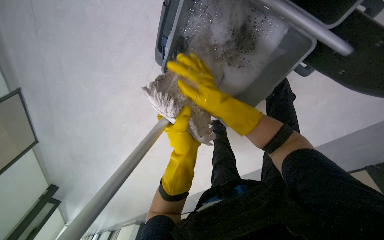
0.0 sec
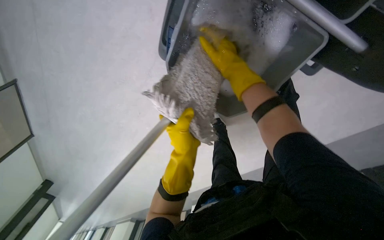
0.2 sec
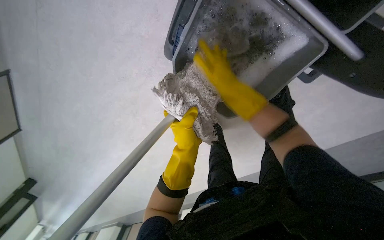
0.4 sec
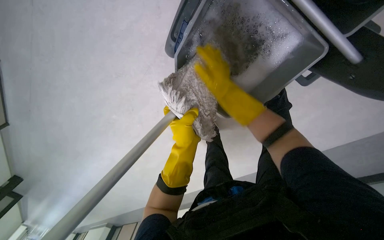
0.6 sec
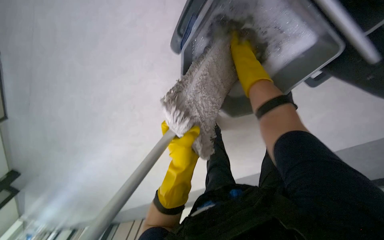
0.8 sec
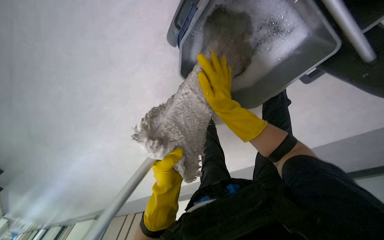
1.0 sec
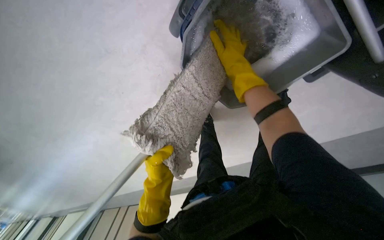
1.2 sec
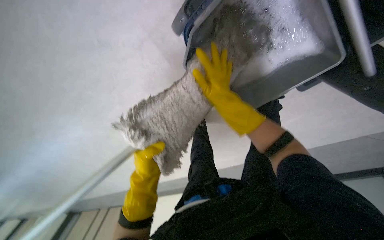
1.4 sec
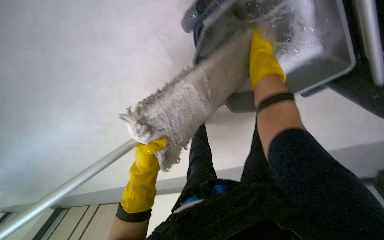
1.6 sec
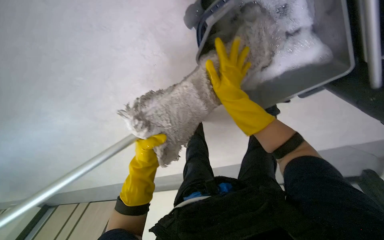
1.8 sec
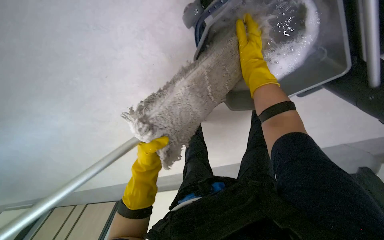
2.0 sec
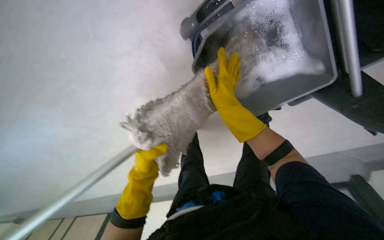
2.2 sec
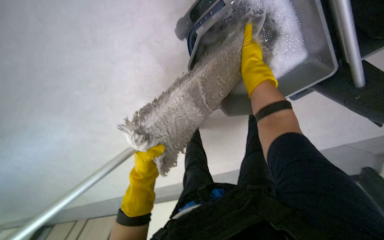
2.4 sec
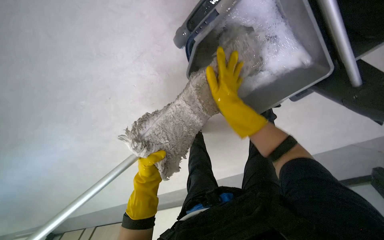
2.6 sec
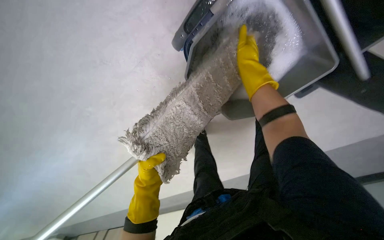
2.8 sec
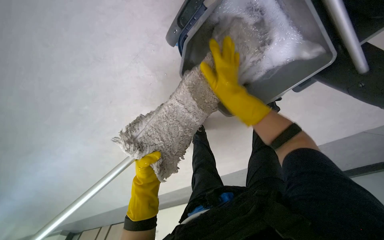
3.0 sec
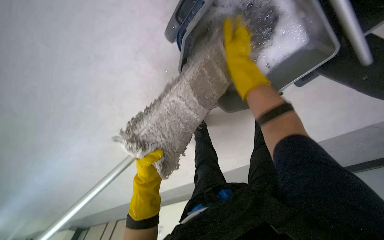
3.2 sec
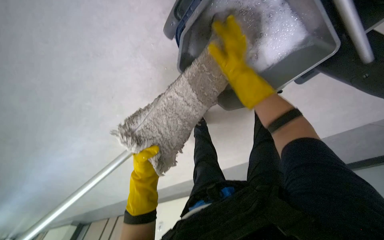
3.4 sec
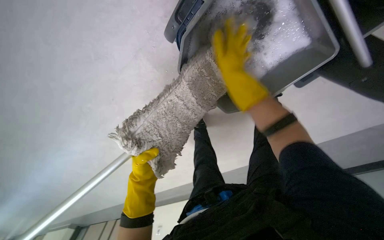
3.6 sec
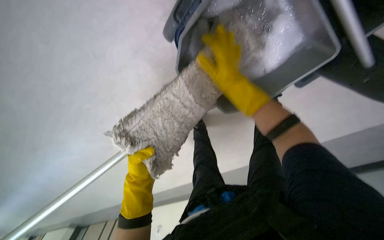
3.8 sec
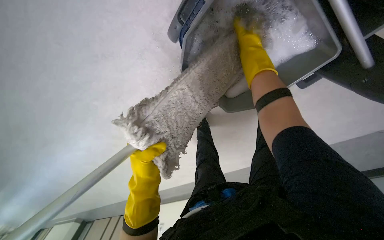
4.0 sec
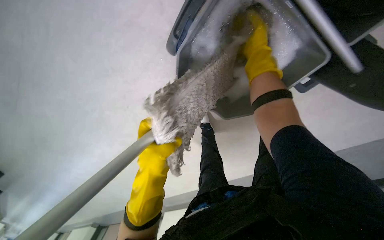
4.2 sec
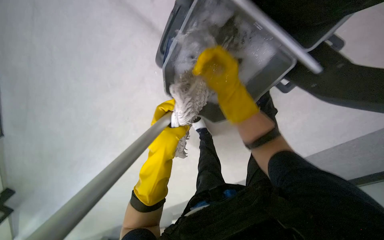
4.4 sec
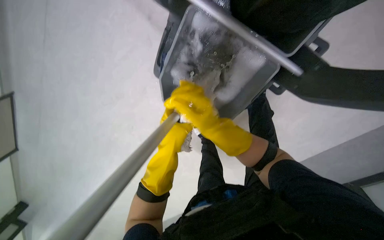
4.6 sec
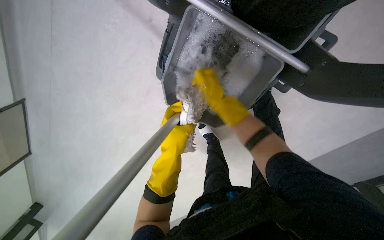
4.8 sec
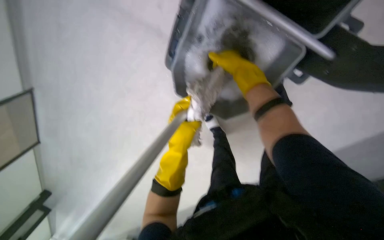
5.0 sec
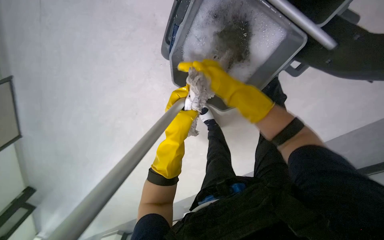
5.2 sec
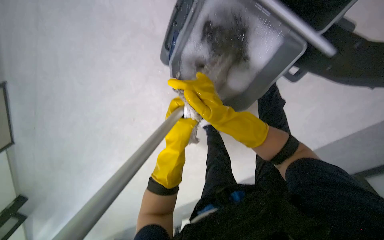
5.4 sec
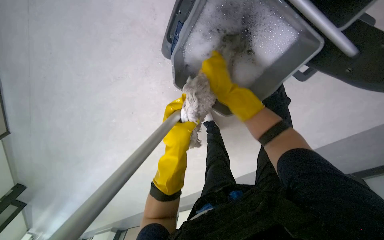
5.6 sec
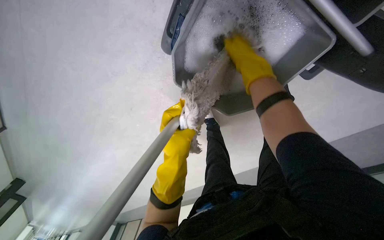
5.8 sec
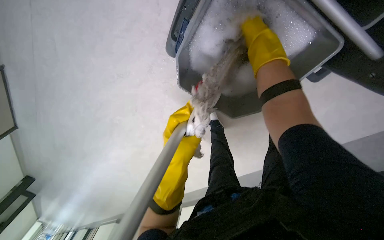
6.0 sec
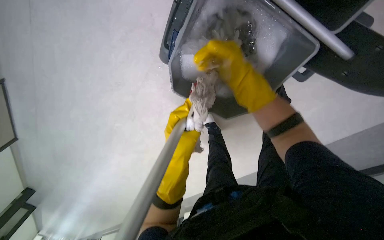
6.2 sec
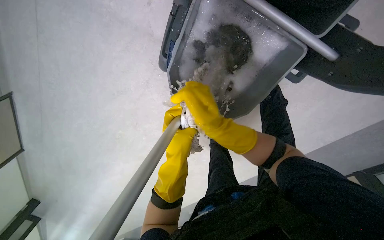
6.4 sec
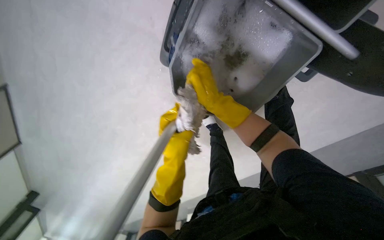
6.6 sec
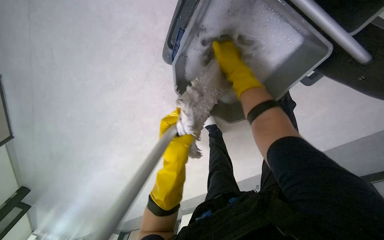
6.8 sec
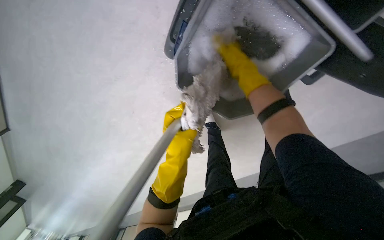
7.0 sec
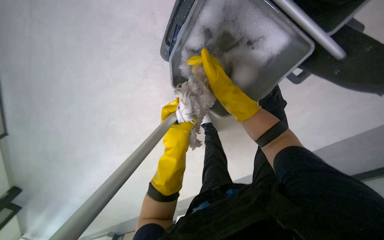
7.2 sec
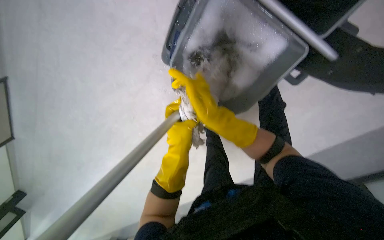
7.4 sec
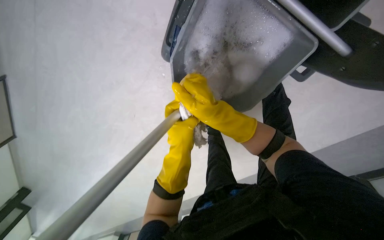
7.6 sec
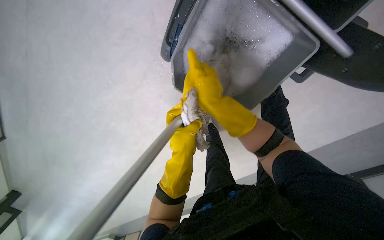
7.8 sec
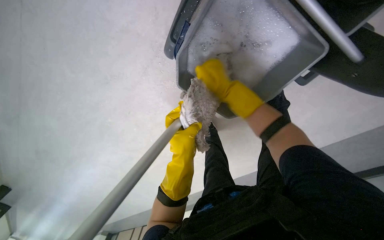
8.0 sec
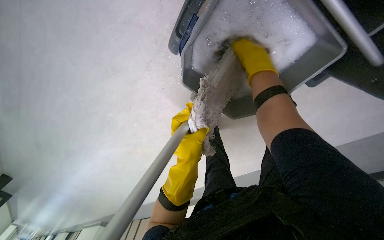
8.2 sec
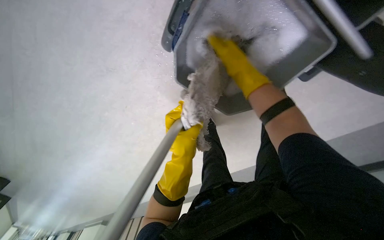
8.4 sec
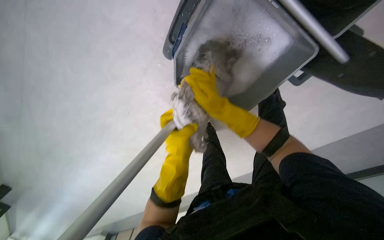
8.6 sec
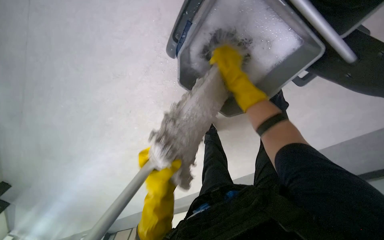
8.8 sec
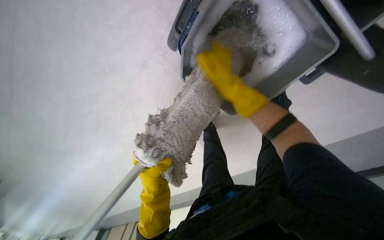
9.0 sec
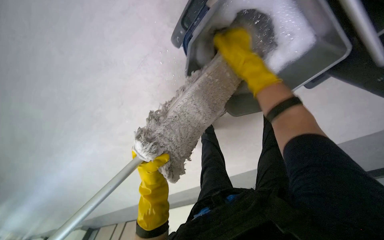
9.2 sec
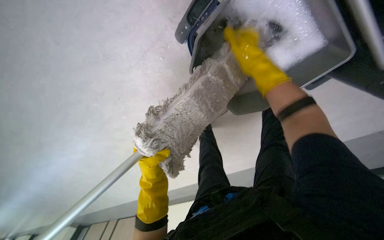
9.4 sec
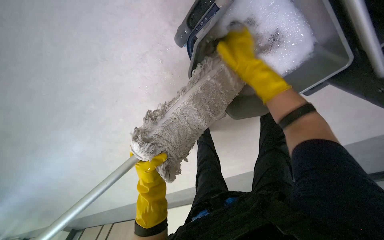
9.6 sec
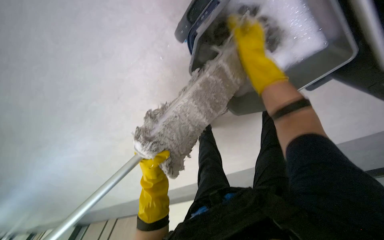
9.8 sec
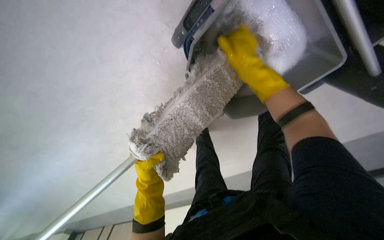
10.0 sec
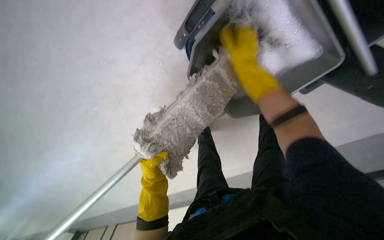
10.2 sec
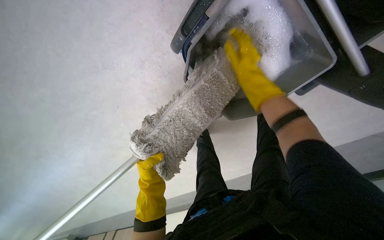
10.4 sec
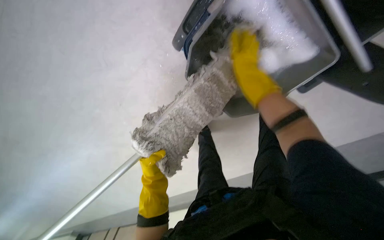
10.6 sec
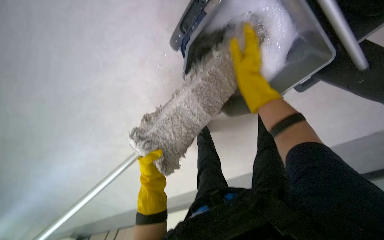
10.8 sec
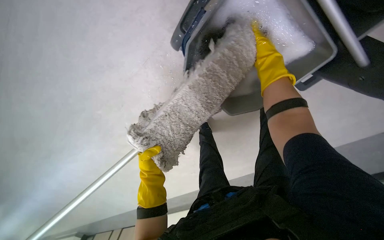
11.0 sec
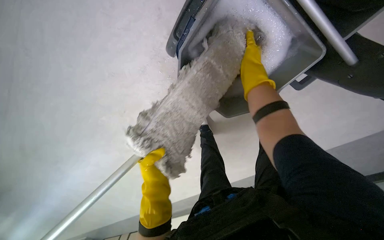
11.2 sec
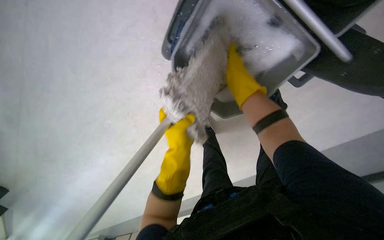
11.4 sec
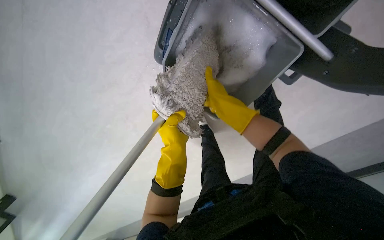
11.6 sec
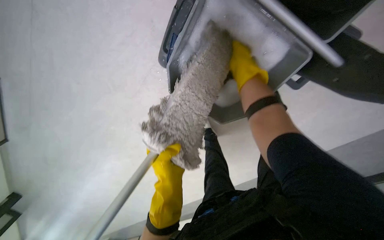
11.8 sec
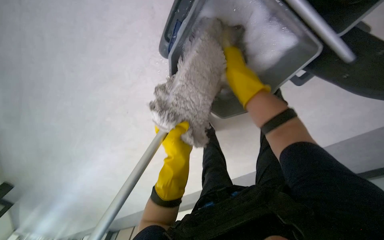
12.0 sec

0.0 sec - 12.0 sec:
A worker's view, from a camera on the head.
Job: mopping floor.
The whole recording: Mopping hallway floor. The worker mops the hallway floor with a long-handled mop.
0.0 sec - 1.6 sec: The left hand is displaced down the picture, farther from the camera and to the left by some 20 cm. The right hand travels up the picture and to the right by roughly 15 cm.
1.6 sec - 3.0 sec: The hands stay close to where they were, moving slightly.
3.0 sec - 4.4 sec: The left hand travels up the picture and nearer to the camera by roughly 10 cm.
4.4 sec - 6.0 sec: The right hand goes up and down the picture, some 15 cm each way, reversing 3 times.
6.0 sec - 7.6 sec: The right hand goes approximately 20 cm down the picture and to the left.
7.6 sec - 9.0 sec: The left hand moves down the picture, farther from the camera and to the left, some 25 cm; the right hand goes nearer and farther, some 15 cm each way, reversing 3 times.
9.0 sec - 10.4 sec: The right hand heads to the right, covering roughly 10 cm.
10.4 sec - 12.0 sec: The right hand goes some 10 cm nearer to the camera. The left hand shifts approximately 15 cm up the picture and to the right.

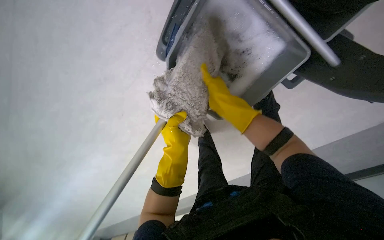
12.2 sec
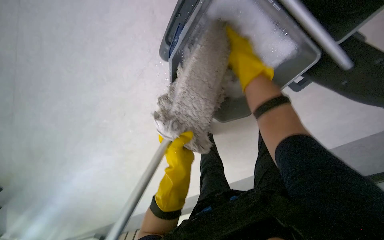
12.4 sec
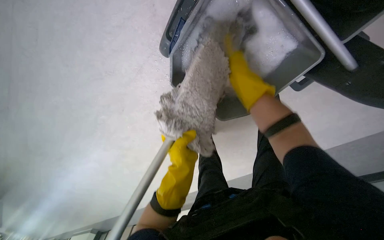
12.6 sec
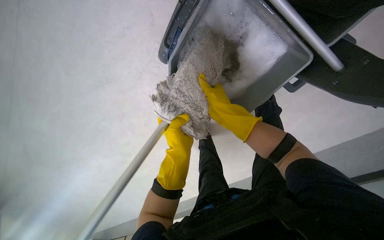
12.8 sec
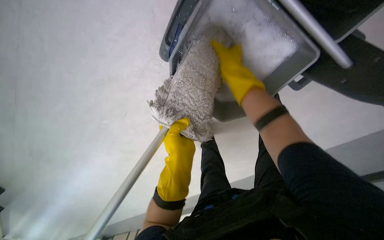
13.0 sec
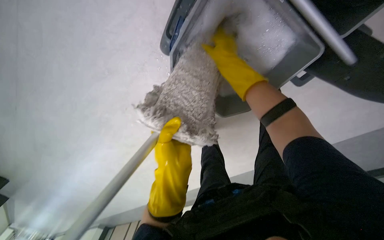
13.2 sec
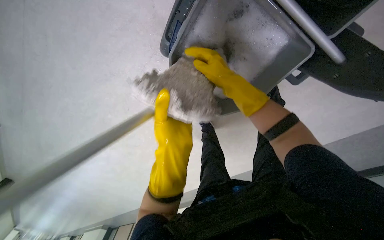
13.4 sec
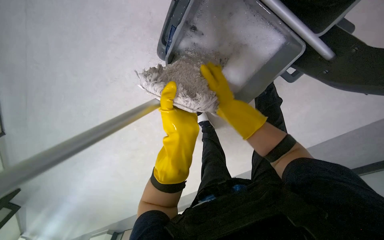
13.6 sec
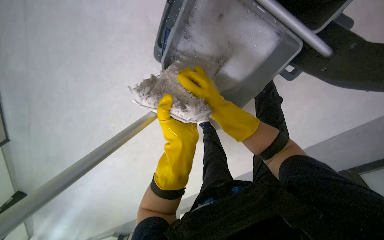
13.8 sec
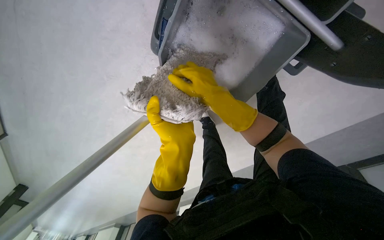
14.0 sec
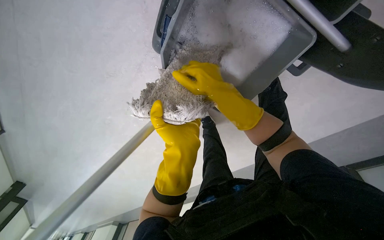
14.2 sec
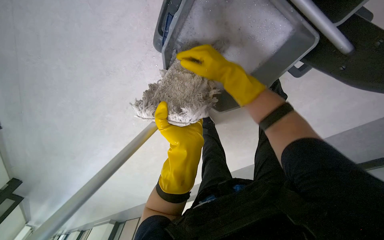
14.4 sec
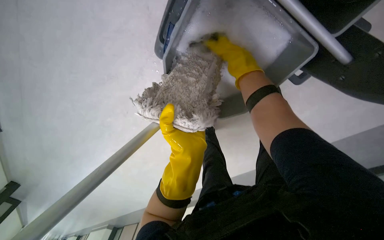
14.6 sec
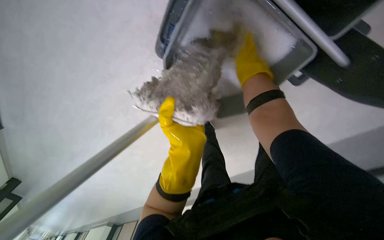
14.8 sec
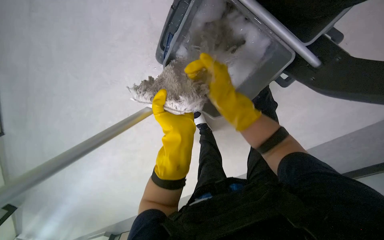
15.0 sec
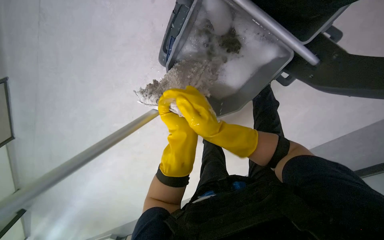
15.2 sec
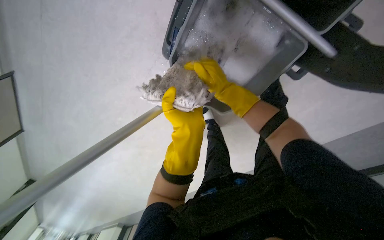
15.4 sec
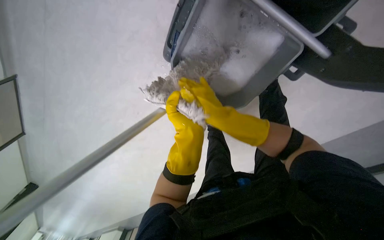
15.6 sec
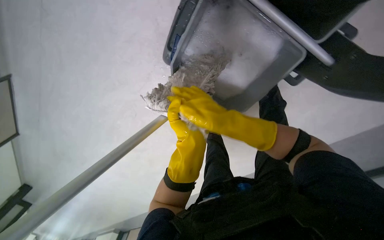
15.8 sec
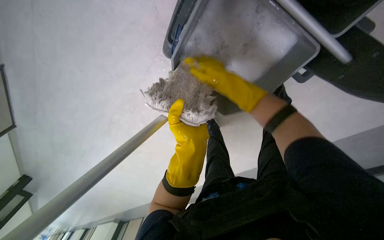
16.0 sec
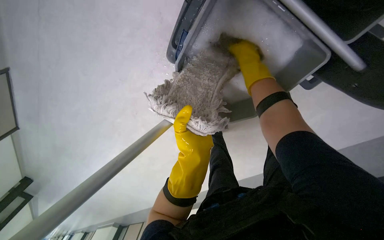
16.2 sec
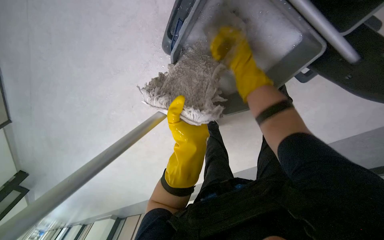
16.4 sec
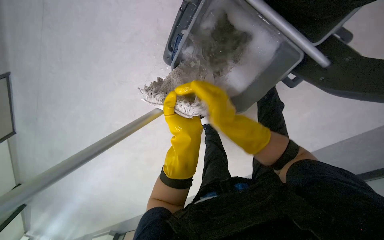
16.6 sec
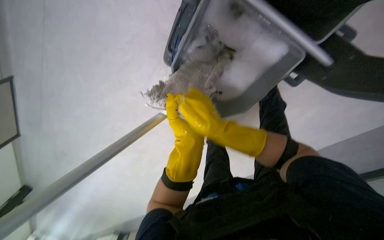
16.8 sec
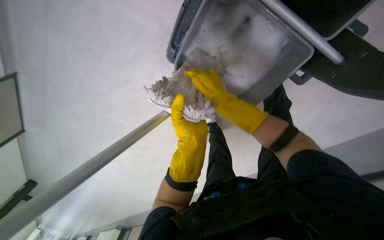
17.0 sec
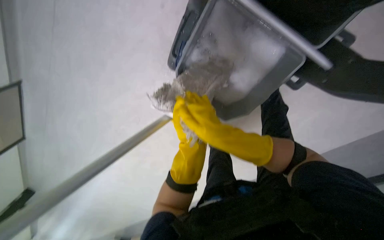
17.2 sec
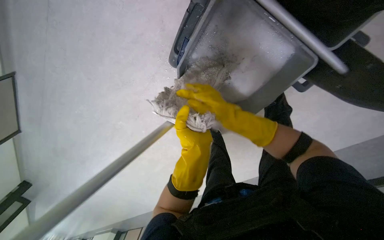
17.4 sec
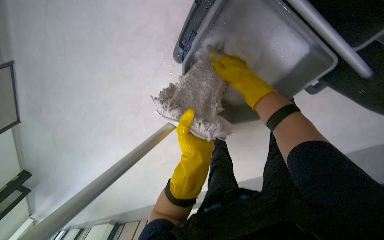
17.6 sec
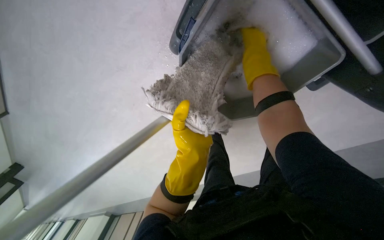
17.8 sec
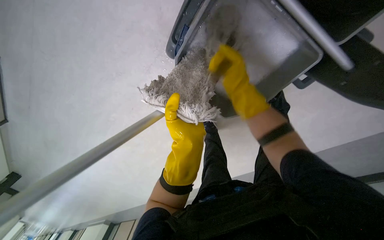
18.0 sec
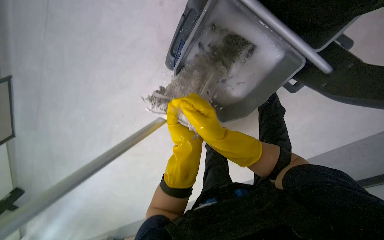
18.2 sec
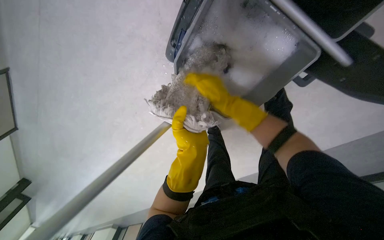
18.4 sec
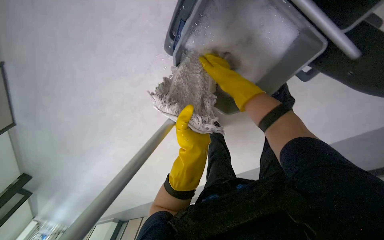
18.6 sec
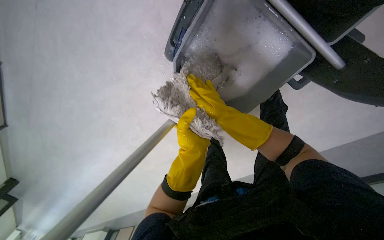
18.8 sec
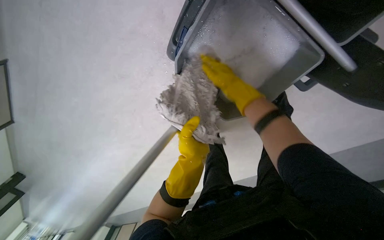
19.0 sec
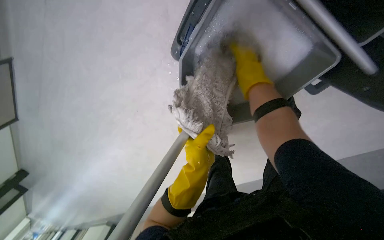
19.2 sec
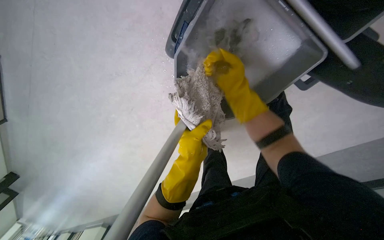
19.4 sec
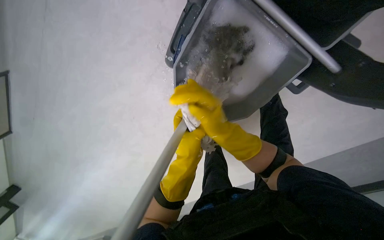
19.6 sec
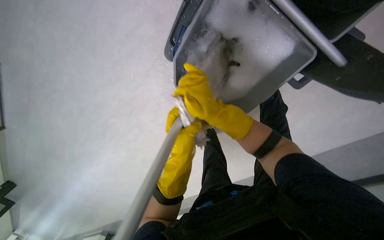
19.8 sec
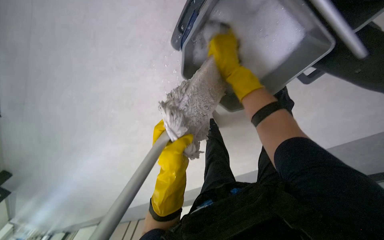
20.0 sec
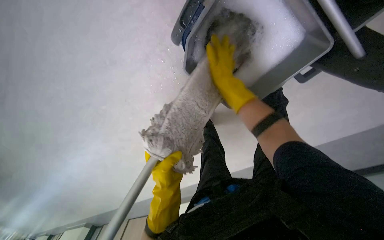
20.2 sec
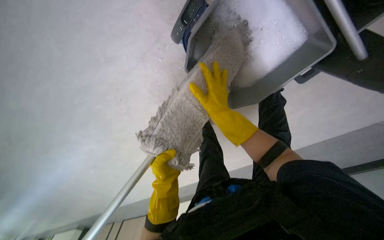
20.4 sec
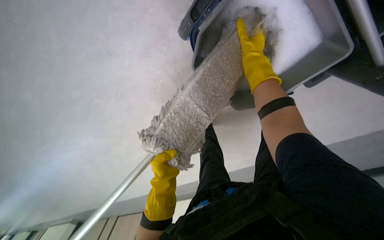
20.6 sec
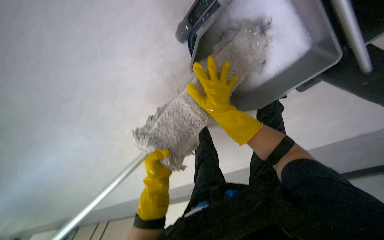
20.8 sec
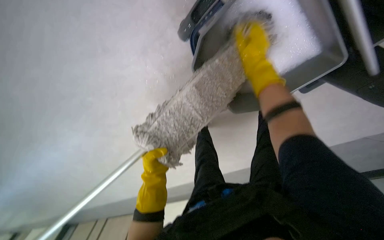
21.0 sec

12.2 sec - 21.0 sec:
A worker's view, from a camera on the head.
Job: mopping floor.
The whole recording: Mopping hallway floor. The worker mops the hallway floor with a long-handled mop.
12.2 sec - 13.6 sec: The left hand travels nearer to the camera by some 20 cm.
13.6 sec - 15.2 sec: The right hand is displaced nearer to the camera and down the picture by some 15 cm.
19.6 sec - 21.0 sec: The right hand swings up and down the picture, roughly 15 cm each way, with 4 reversals, while the left hand is displaced down the picture, farther from the camera and to the left by some 25 cm.
